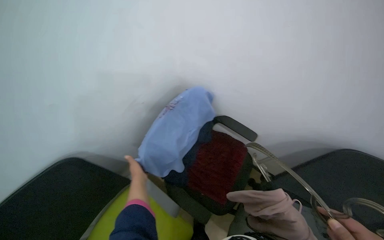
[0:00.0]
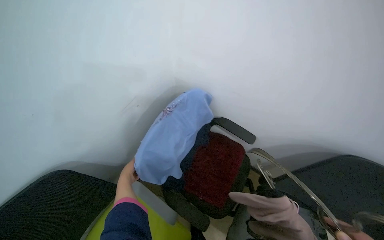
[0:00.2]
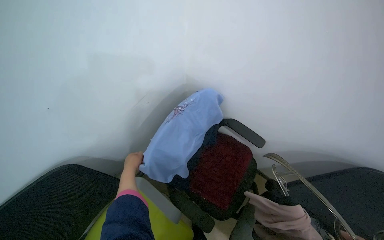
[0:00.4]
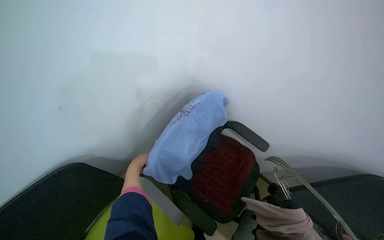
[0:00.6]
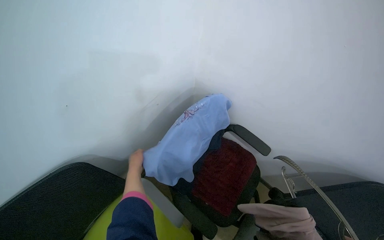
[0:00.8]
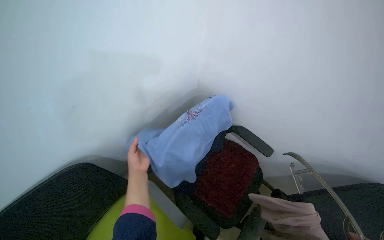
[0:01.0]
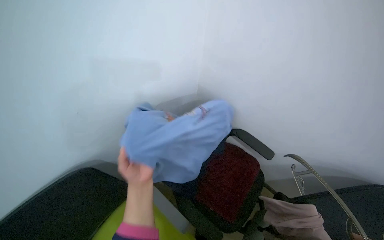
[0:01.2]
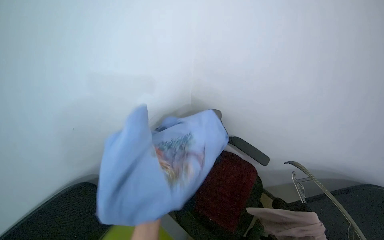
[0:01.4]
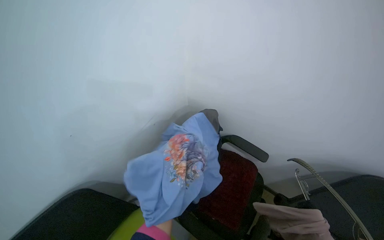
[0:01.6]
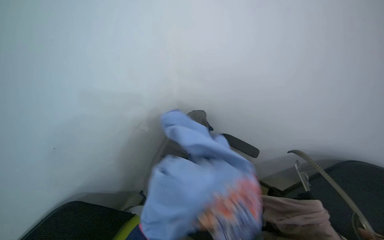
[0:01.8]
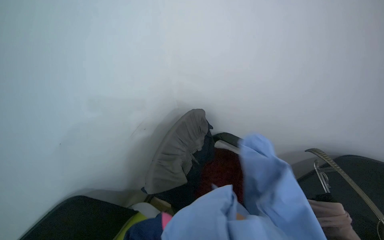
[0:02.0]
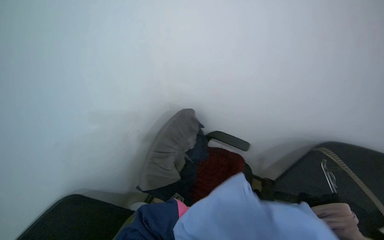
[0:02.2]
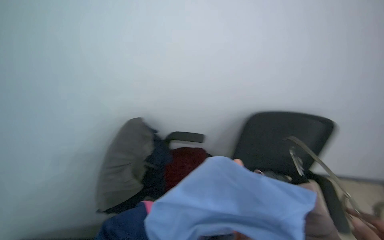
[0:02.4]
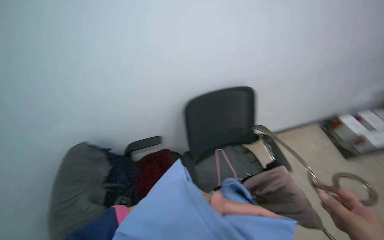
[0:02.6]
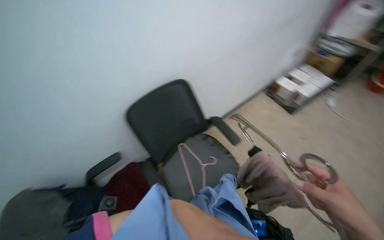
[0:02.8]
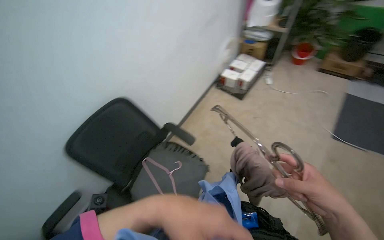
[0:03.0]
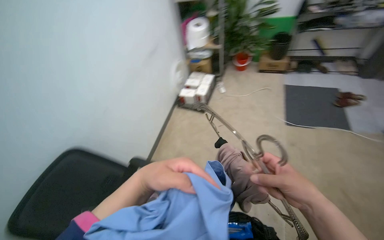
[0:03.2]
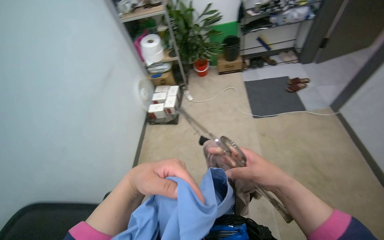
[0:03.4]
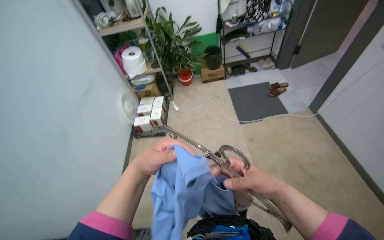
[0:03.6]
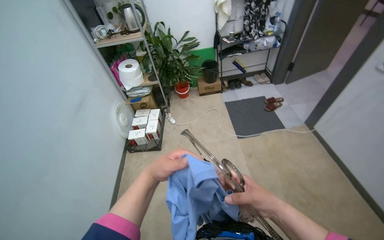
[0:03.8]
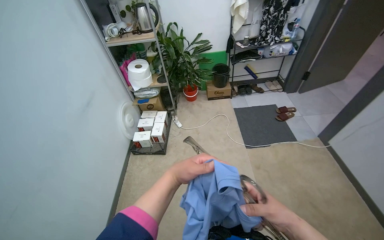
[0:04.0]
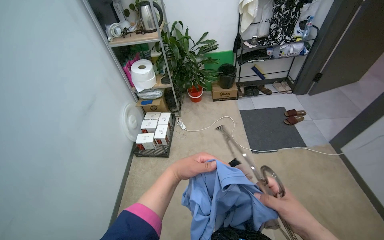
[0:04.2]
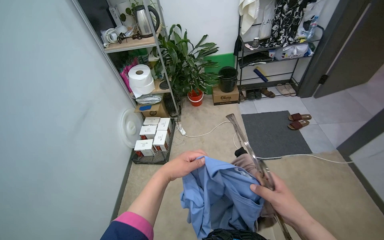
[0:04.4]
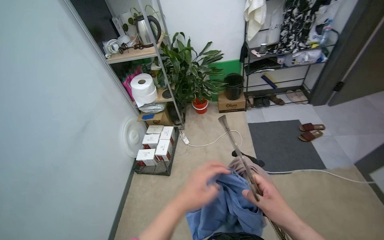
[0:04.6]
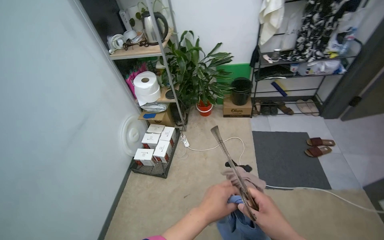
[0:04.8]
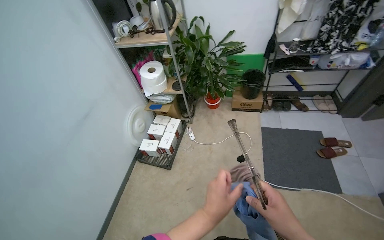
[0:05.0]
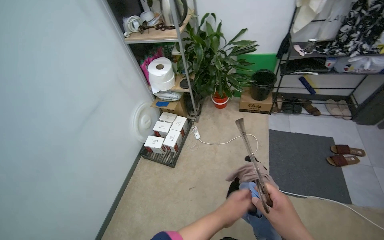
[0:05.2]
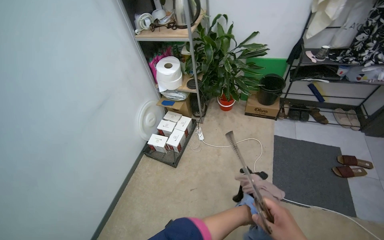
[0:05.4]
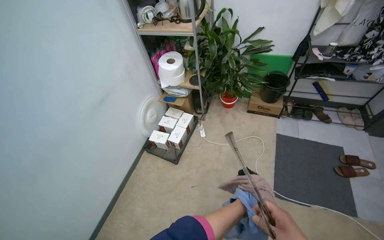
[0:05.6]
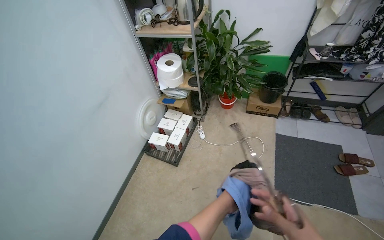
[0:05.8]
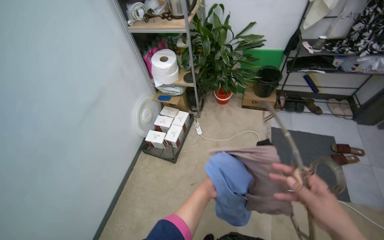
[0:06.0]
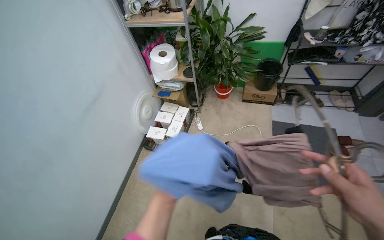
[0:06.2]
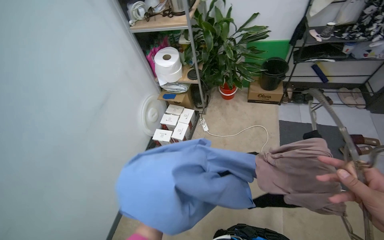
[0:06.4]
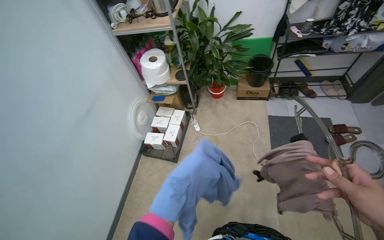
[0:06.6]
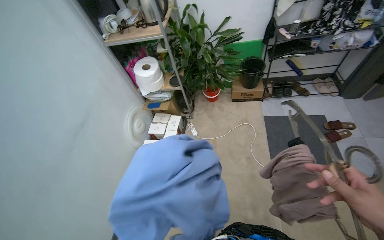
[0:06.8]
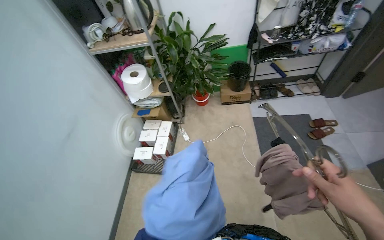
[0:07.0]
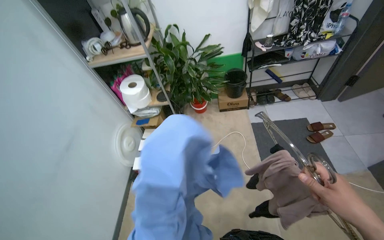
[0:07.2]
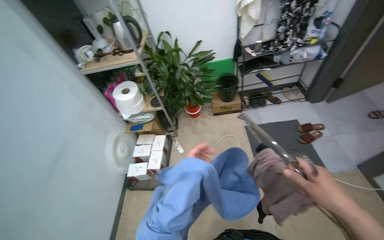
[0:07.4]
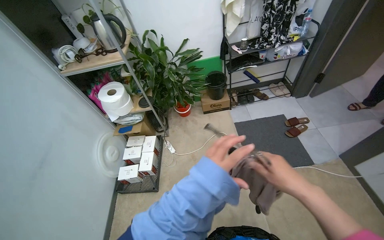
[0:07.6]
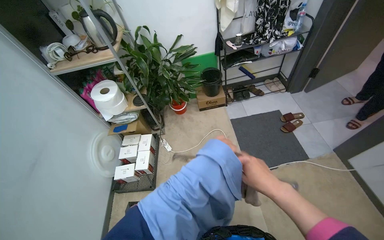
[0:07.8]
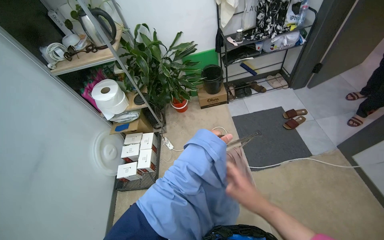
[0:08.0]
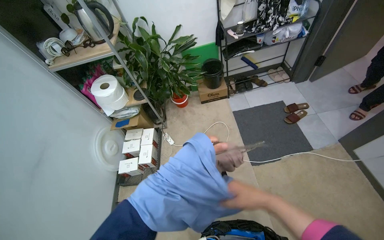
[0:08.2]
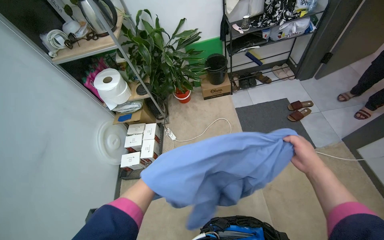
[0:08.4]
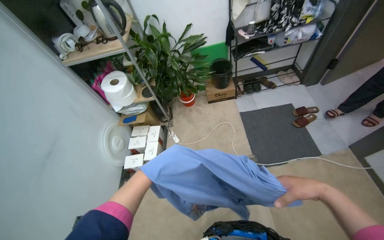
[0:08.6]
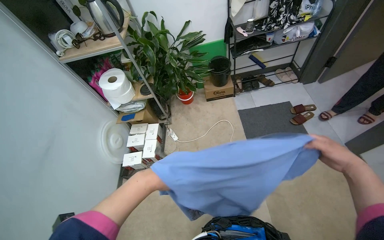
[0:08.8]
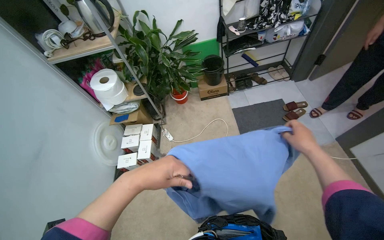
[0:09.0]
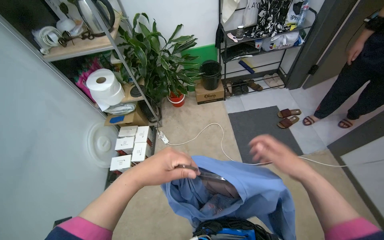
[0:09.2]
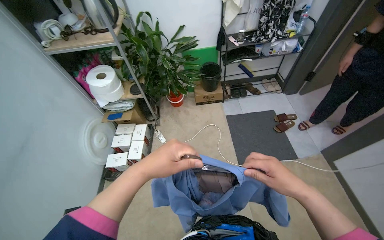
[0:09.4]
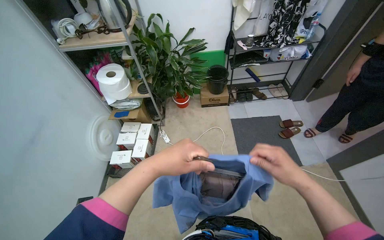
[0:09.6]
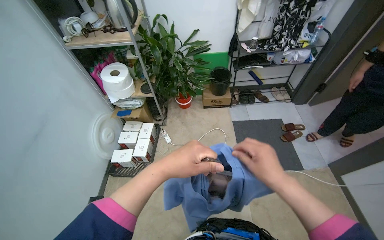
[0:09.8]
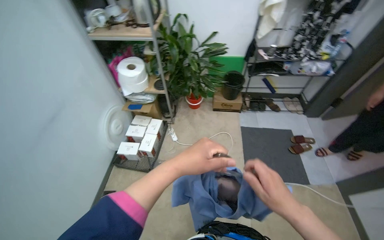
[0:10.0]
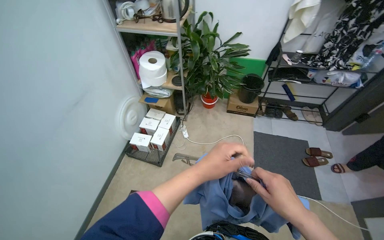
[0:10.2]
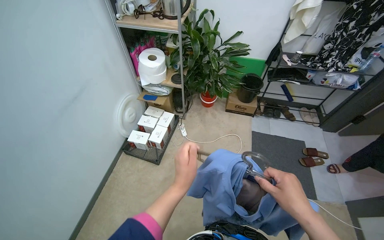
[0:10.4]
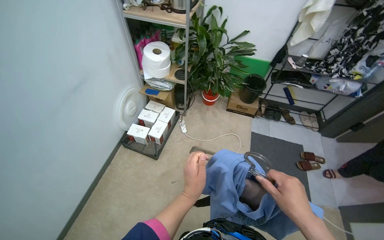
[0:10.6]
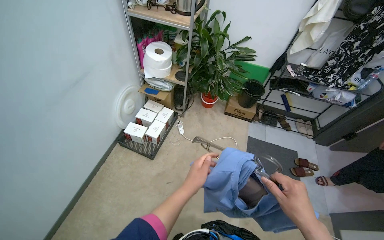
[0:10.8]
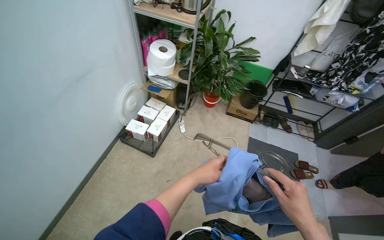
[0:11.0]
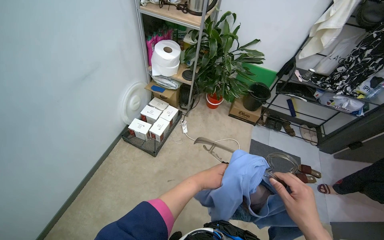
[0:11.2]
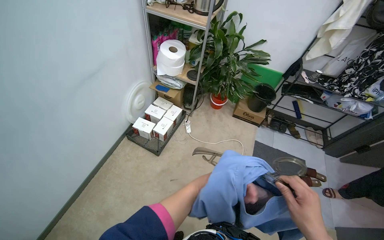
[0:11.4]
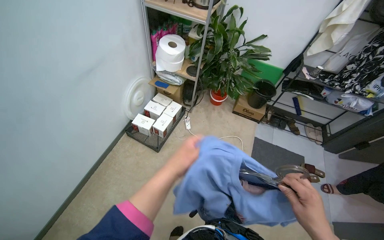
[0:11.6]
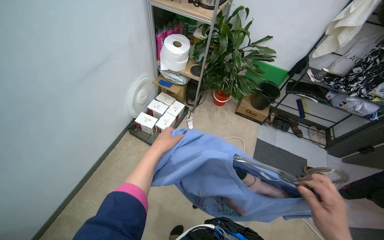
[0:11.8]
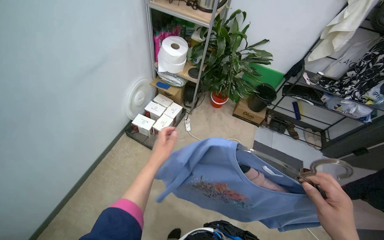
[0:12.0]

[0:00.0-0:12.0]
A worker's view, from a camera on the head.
Job: organizing items.
The whole recording: Organizing clothes on rack. The worker picks up various garments from a chair, places them on hangers, and hangs them on a rack.
0:01.6 to 0:03.0: The wearer looks approximately 95 degrees further to the right.
0:03.0 to 0:04.4: The camera travels approximately 50 cm. The wearer's head swings approximately 35 degrees to the right. The view tilts some 15 degrees upward.
0:04.4 to 0:06.0: The left hand moves farther from the camera and to the right, approximately 30 cm.
0:06.0 to 0:07.6: The head turns to the right by roughly 20 degrees.
0:09.0 to 0:10.4: The right hand shifts roughly 15 cm to the left, while the left hand is displaced down the picture by approximately 10 cm.
0:10.4 to 0:12.0: The left hand goes approximately 15 cm to the left.

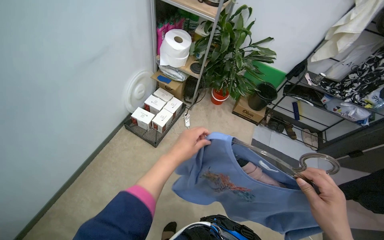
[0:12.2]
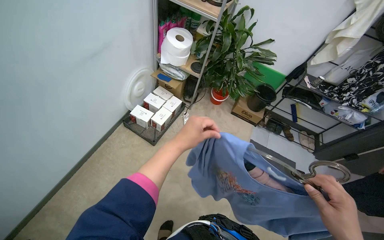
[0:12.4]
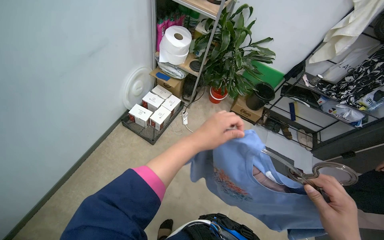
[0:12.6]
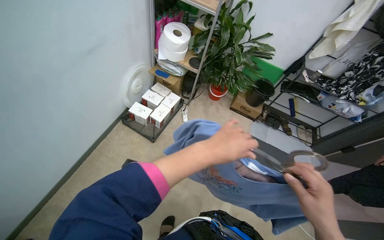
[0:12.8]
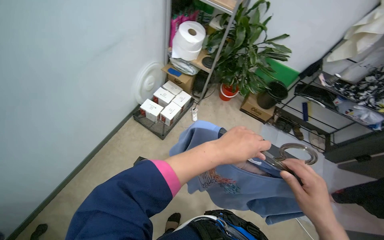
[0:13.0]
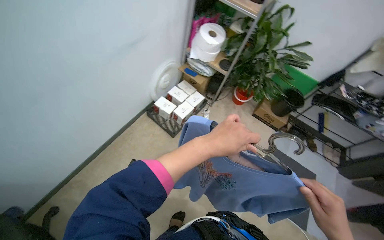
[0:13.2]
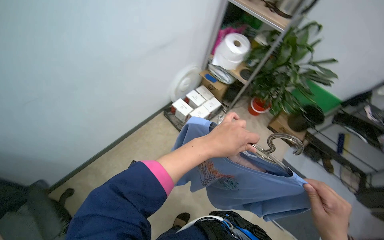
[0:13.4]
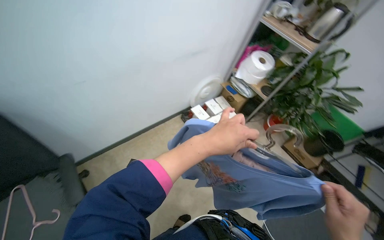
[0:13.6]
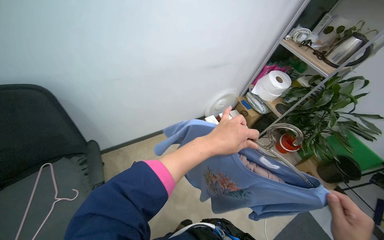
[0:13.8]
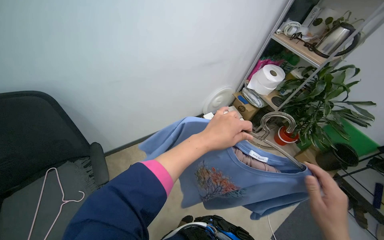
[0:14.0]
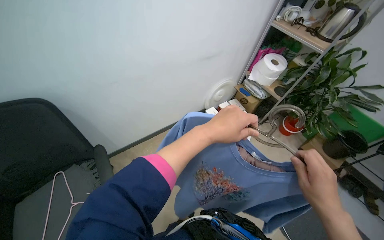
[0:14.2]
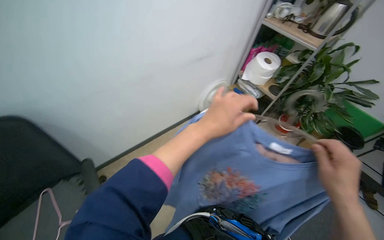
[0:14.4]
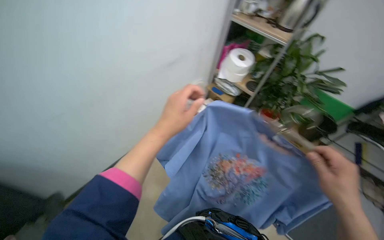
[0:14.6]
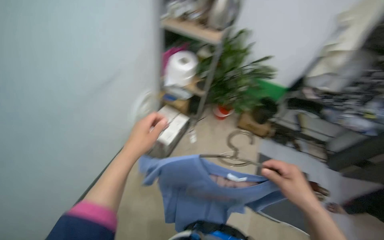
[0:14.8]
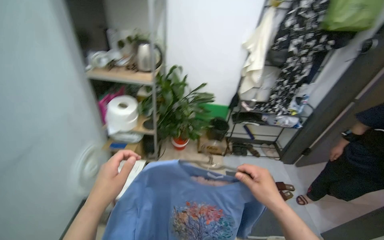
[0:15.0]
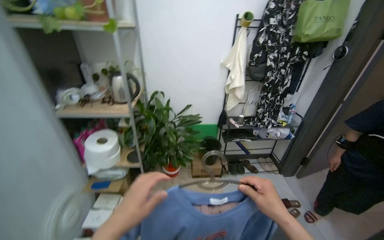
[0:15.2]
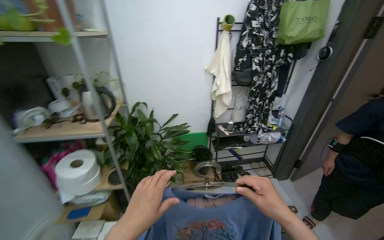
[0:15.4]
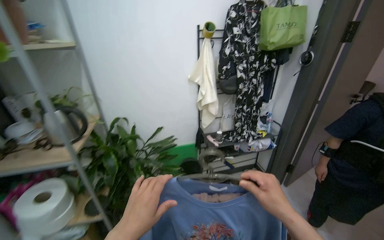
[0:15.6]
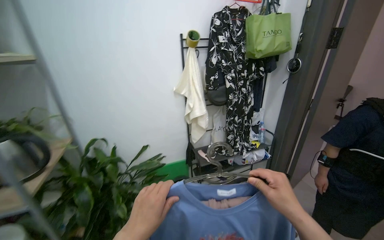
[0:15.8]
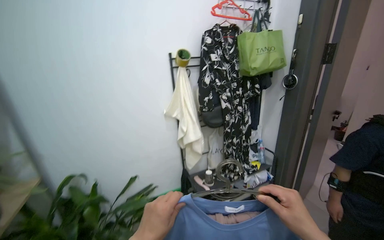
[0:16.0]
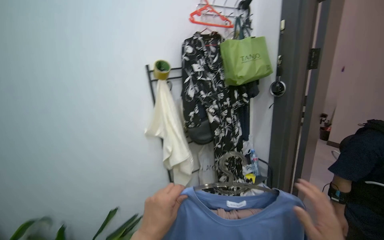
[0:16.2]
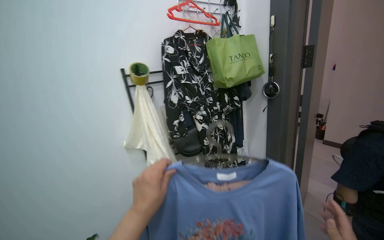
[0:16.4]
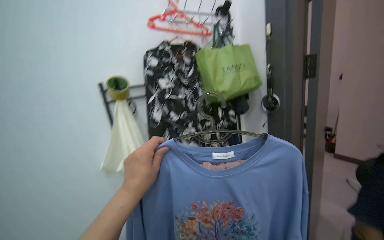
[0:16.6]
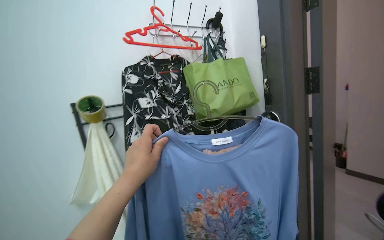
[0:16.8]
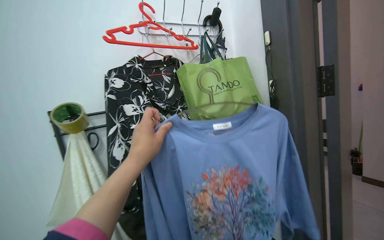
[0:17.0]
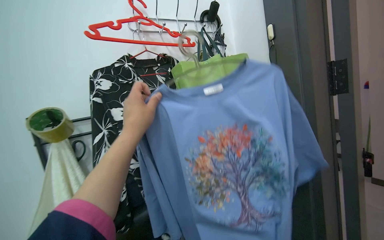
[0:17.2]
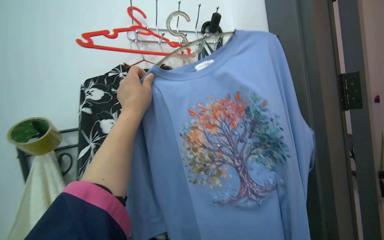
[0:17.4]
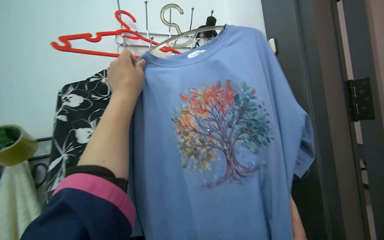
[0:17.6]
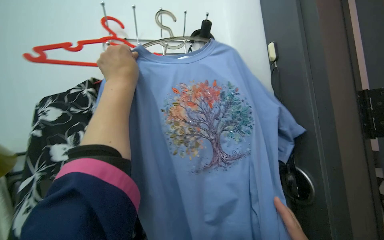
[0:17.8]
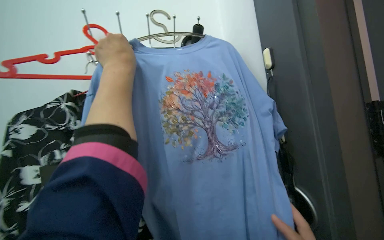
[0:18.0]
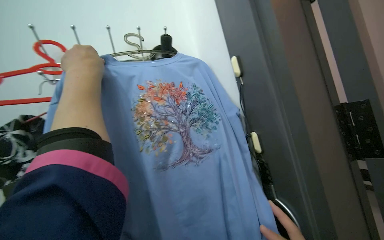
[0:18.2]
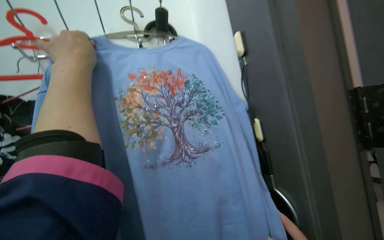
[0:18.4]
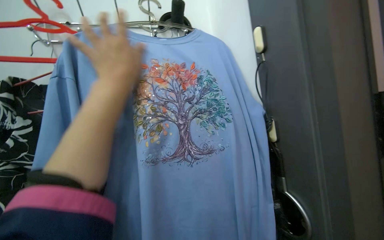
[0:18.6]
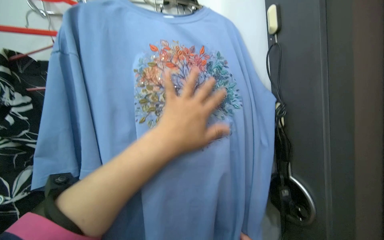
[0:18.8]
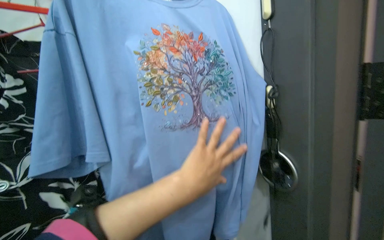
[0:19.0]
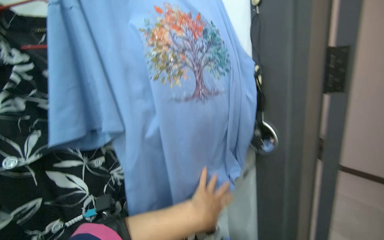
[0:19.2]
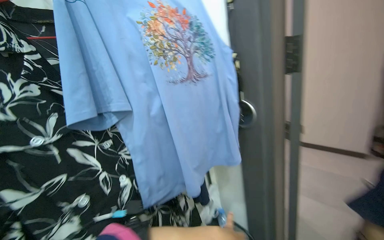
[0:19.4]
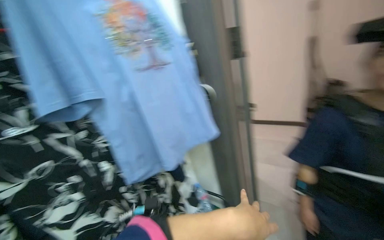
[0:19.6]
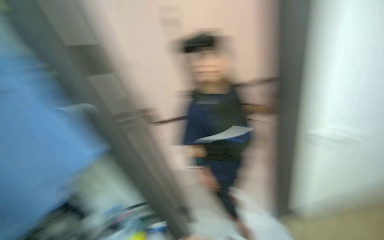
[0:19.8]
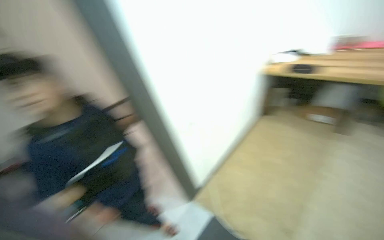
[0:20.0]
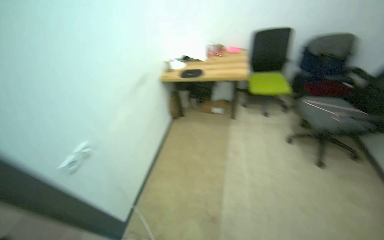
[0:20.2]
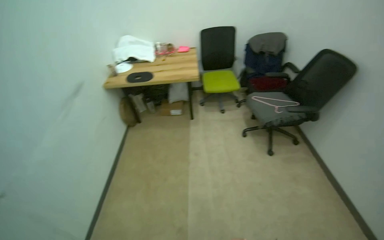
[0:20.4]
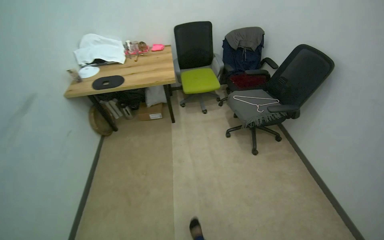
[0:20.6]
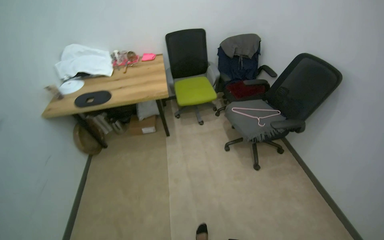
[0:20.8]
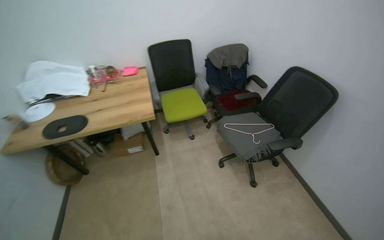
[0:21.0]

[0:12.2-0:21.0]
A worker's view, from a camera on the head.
Job: organizing items.
The whole recording: Organizing clothes on rack. The worker picks up various garments from a chair, places them on hangers, and hangs them on a rack.
0:12.2 to 0:13.6: The head turns to the left by roughly 25 degrees.
0:13.6 to 0:15.2: The wearer moves roughly 40 cm. The wearer's head swings approximately 55 degrees to the right. The camera pitches upward, by about 20 degrees.
0:15.2 to 0:16.6: The wearer moves approximately 80 cm. The head rotates about 25 degrees to the right. The view tips upward by roughly 20 degrees.
0:16.6 to 0:18.0: The view tips upward by roughly 20 degrees. The left hand travels up the picture by about 40 cm.
0:18.0 to 0:19.6: The camera is aimed approximately 35 degrees further to the right.
0:19.6 to 0:21.0: The head travels roughly 1 m. The wearer's head swings roughly 140 degrees to the right.
